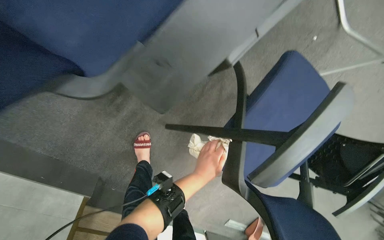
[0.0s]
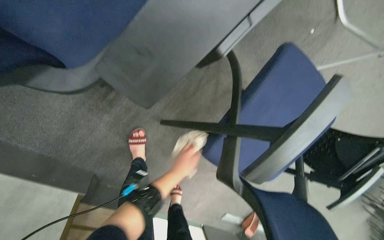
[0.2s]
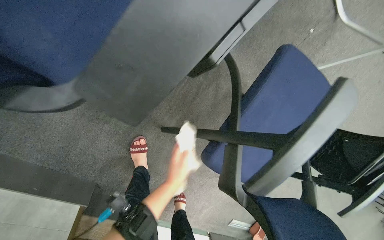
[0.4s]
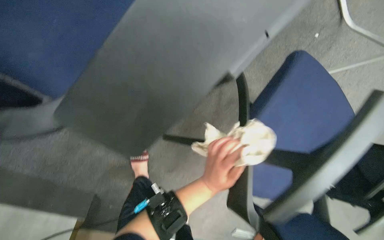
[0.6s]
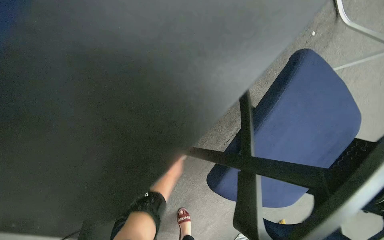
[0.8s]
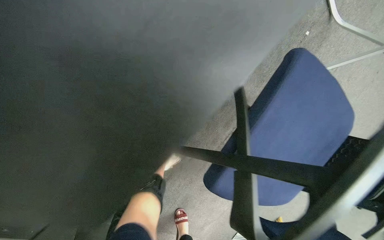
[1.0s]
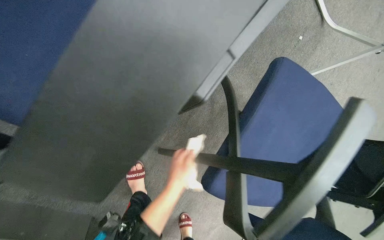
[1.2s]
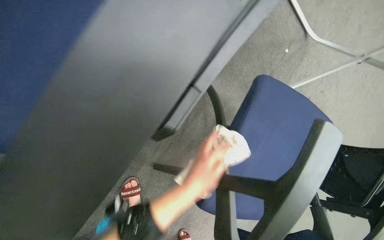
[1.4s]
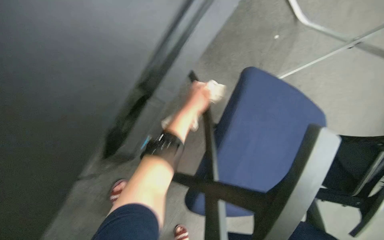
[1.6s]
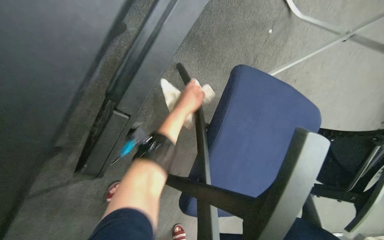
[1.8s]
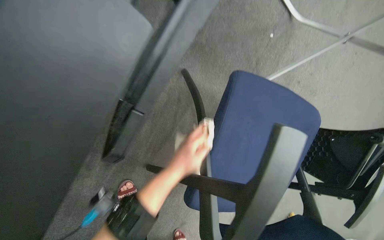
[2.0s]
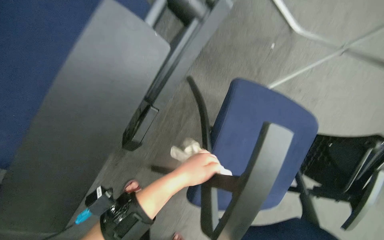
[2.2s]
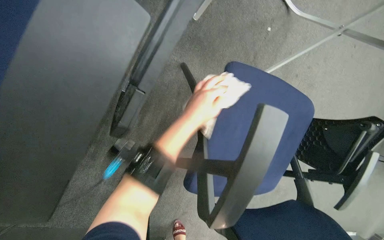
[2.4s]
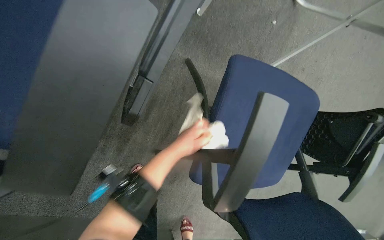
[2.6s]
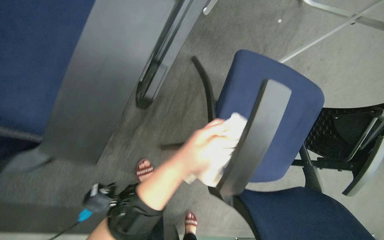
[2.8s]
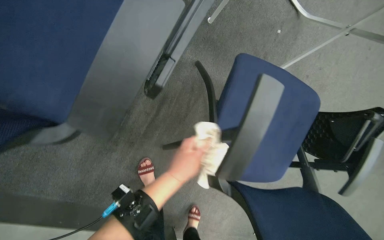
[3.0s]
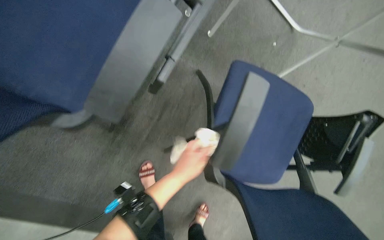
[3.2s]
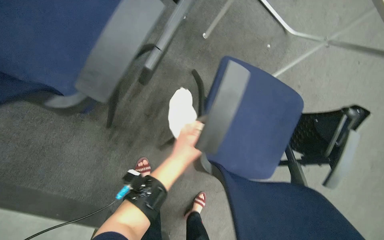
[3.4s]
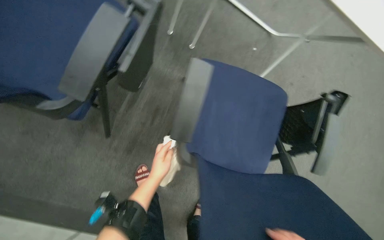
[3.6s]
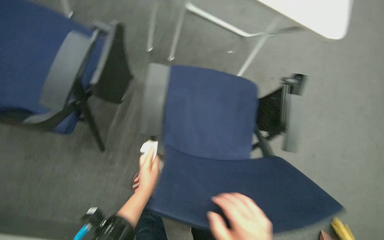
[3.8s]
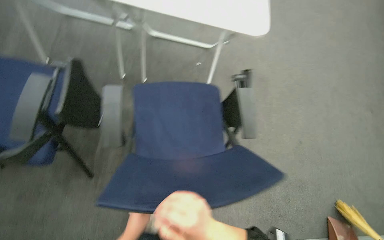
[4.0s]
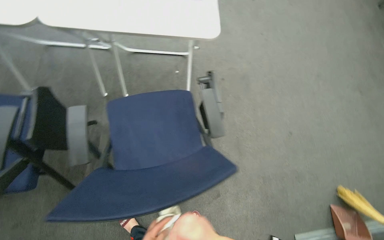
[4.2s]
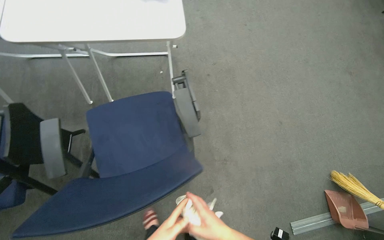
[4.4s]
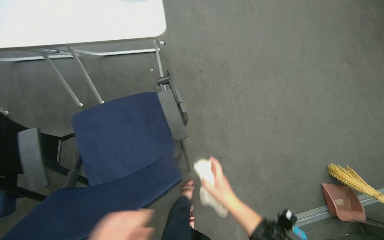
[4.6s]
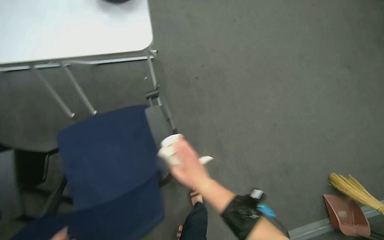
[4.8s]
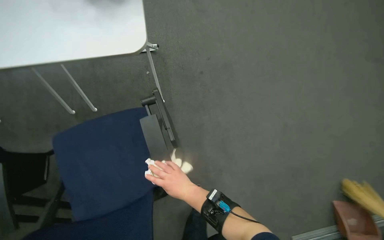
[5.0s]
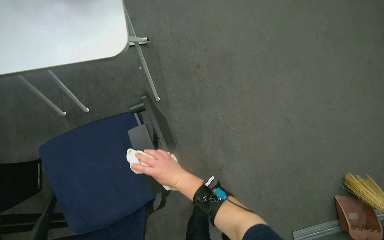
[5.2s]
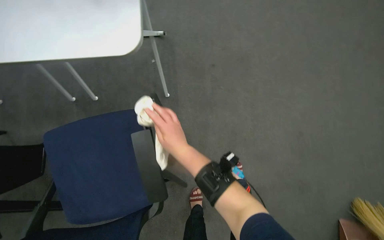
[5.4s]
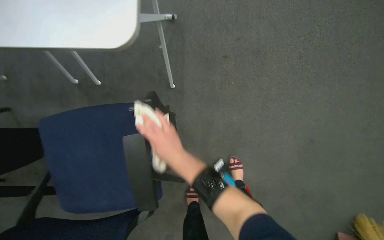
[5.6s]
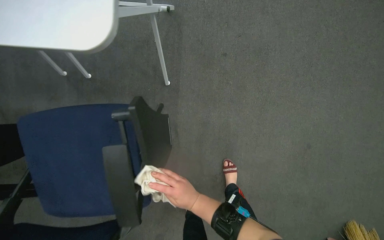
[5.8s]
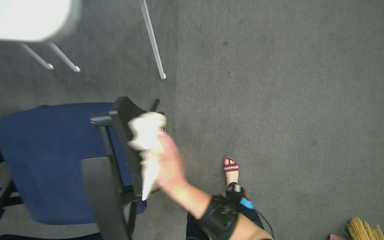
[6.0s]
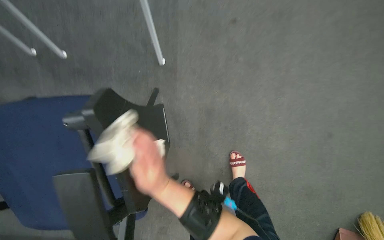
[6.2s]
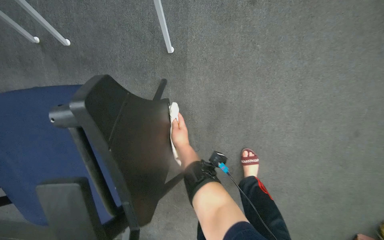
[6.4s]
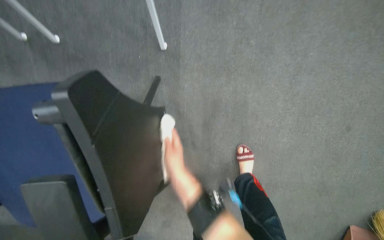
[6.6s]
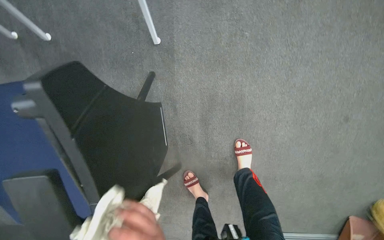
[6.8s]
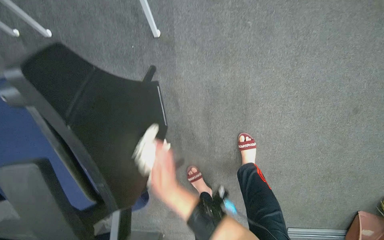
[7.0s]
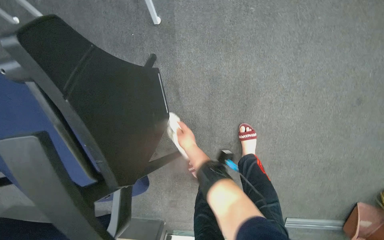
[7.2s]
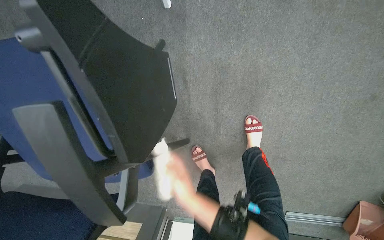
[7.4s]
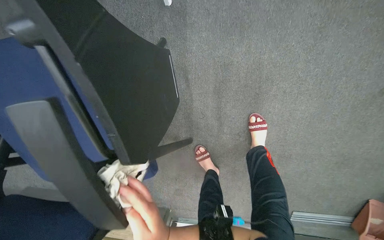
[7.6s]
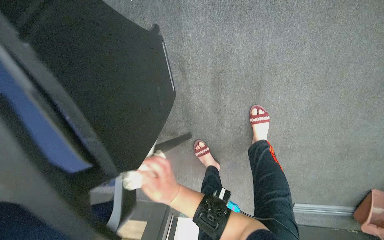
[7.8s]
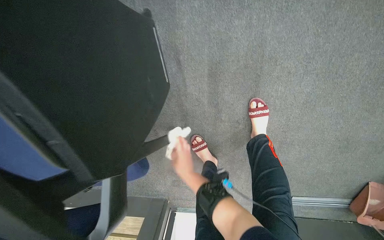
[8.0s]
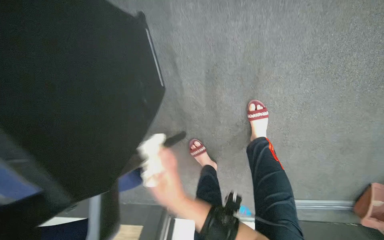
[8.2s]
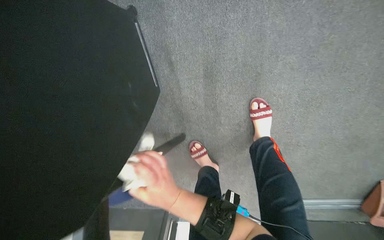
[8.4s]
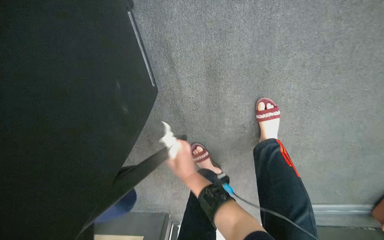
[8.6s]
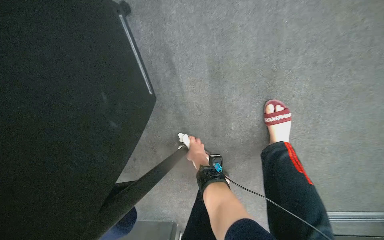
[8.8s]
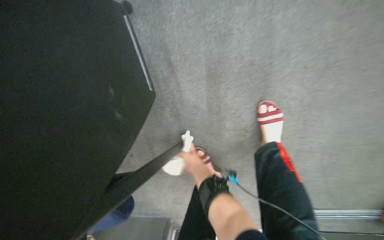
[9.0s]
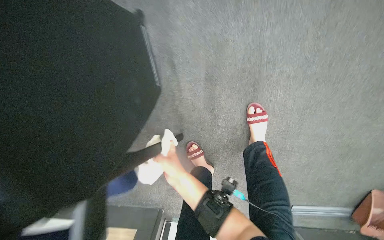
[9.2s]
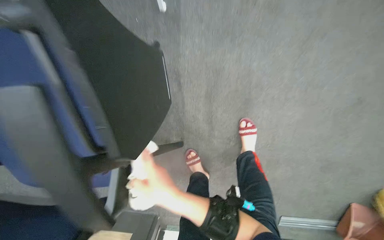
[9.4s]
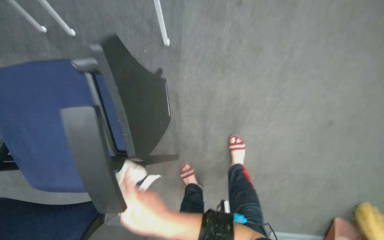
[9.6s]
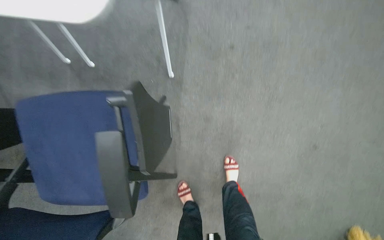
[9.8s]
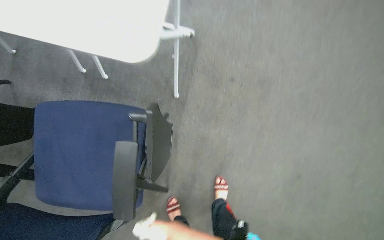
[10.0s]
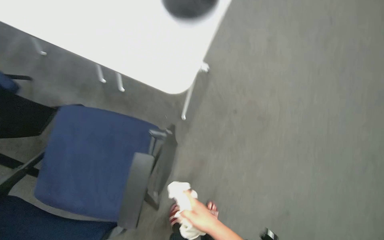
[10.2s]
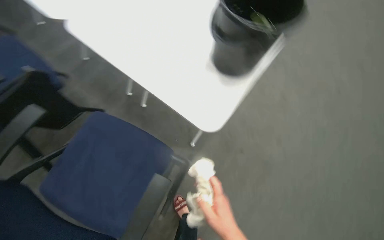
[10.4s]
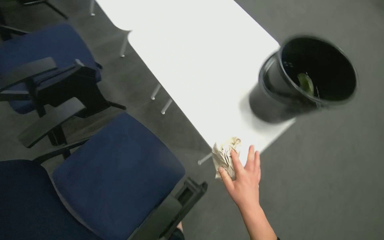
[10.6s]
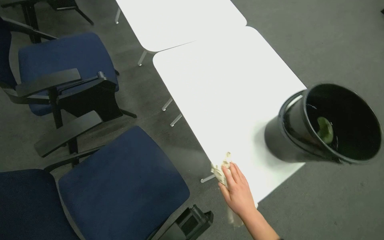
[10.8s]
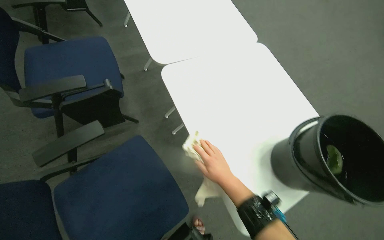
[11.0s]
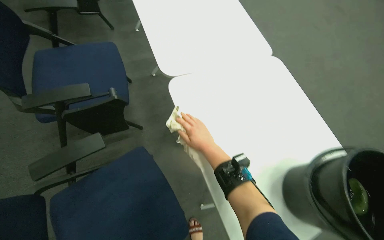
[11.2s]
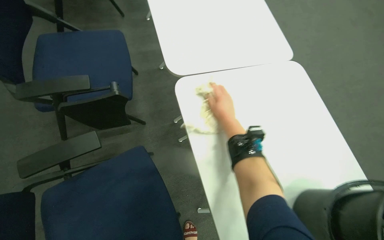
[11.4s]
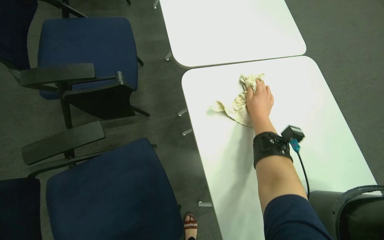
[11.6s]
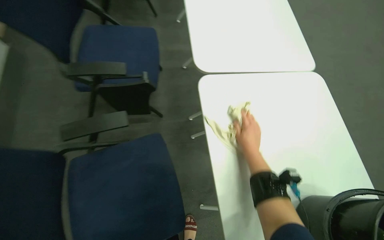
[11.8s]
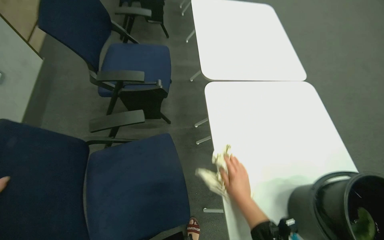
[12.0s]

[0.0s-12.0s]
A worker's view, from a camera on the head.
Job: wiping surfaces.
The whole recording: Wiping conference room tables and chairs. The worker wipes down tables and chairs in the conference room, periodically rinsing the cloth.
0.0s to 1.6s: The left hand shifts roughly 30 cm up the picture.
1.6s to 3.0s: The left hand swings up and down the picture, approximately 20 cm each way, with 2 reversals.
3.0s to 4.4s: The camera is carried about 80 cm. The view tilts roughly 20 degrees upward. Everything in view rotates about 40 degrees counterclockwise.
4.4s to 6.0s: The camera travels approximately 60 cm. The view tilts about 20 degrees downward.
6.0s to 7.6s: The view tips downward by about 15 degrees. The right hand goes up and down the picture, roughly 25 cm each way, reversing 3 times.
7.6s to 9.0s: The right hand goes nearer and farther, approximately 25 cm each way, reversing 3 times.
9.0s to 10.4s: The head travels roughly 70 cm. The camera pitches upward, by some 45 degrees. Everything in view rotates some 40 degrees clockwise.
10.4s to 12.0s: The head turns to the left by some 45 degrees. The view tilts some 15 degrees upward.

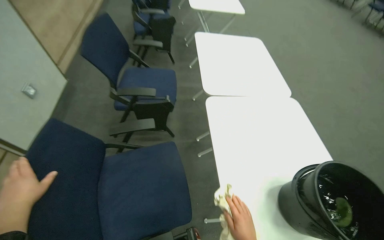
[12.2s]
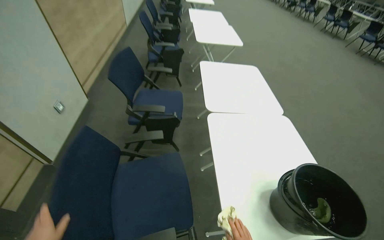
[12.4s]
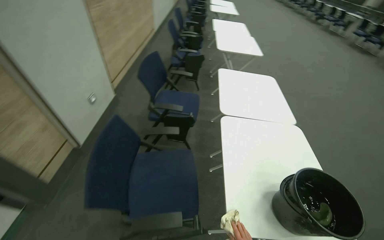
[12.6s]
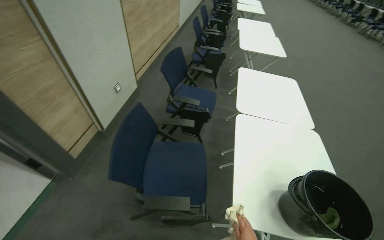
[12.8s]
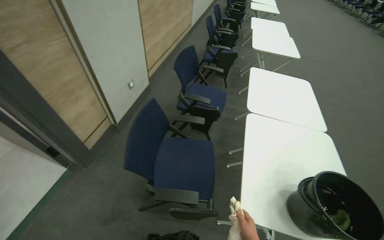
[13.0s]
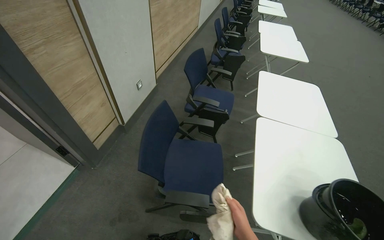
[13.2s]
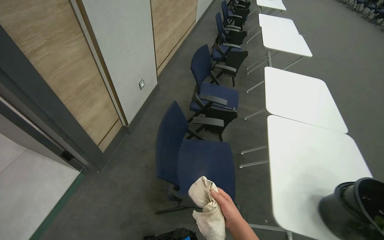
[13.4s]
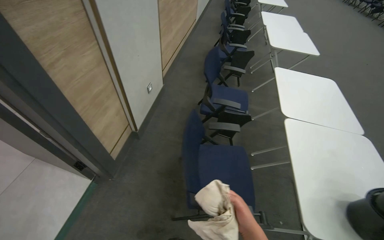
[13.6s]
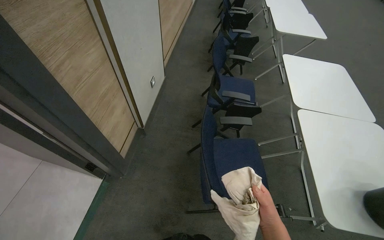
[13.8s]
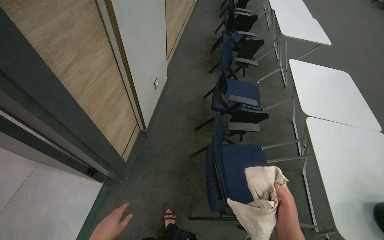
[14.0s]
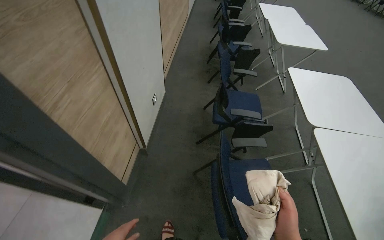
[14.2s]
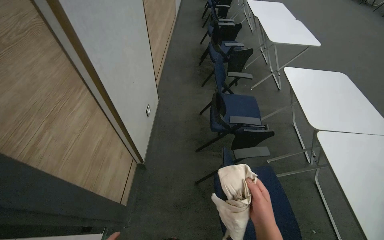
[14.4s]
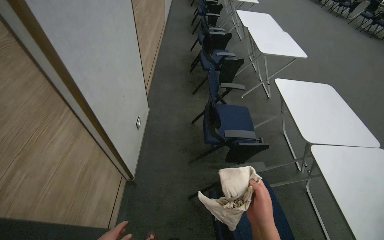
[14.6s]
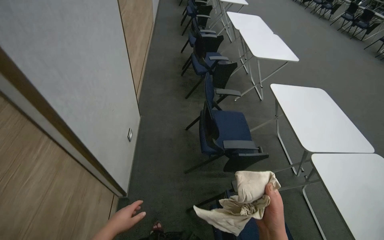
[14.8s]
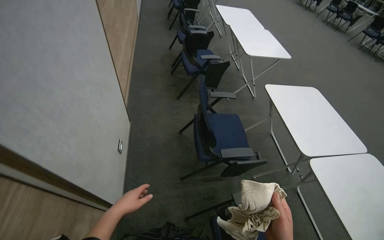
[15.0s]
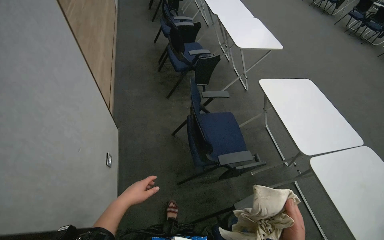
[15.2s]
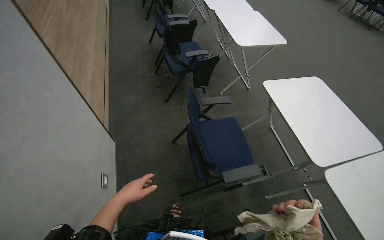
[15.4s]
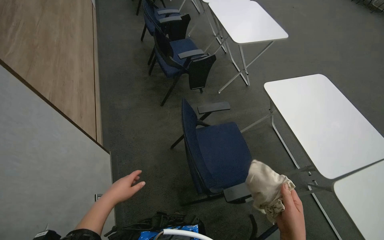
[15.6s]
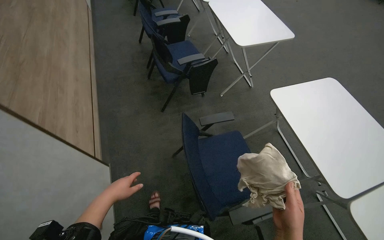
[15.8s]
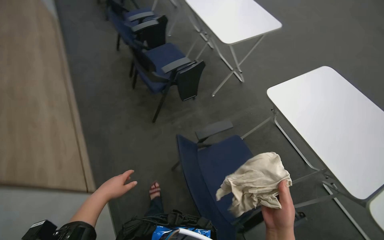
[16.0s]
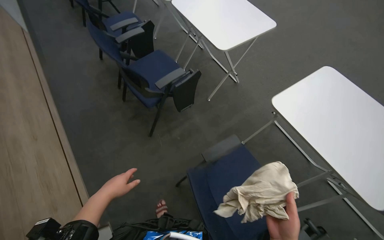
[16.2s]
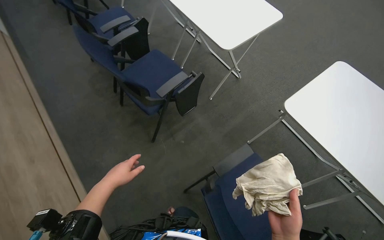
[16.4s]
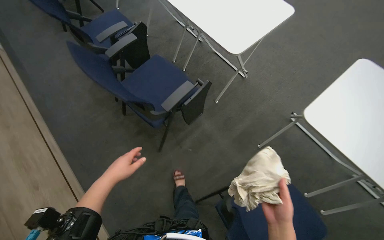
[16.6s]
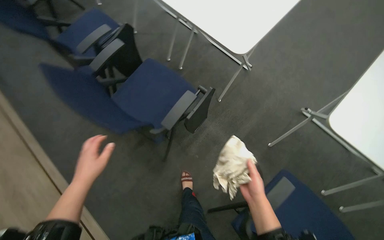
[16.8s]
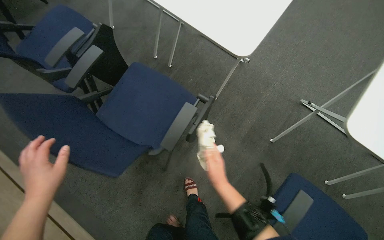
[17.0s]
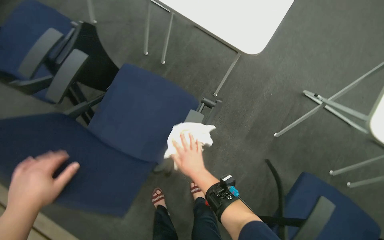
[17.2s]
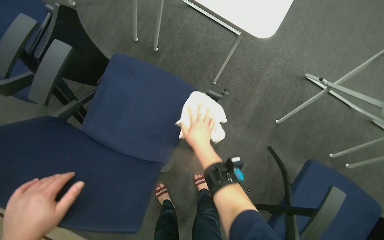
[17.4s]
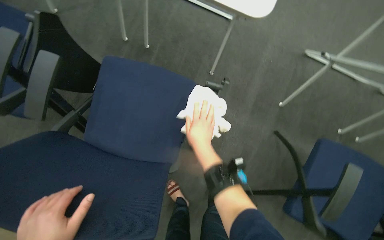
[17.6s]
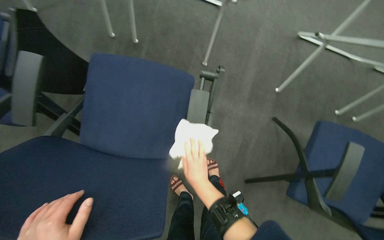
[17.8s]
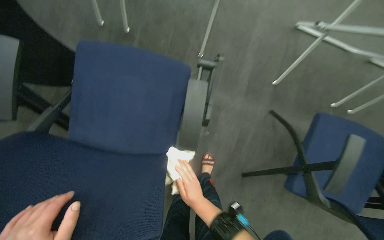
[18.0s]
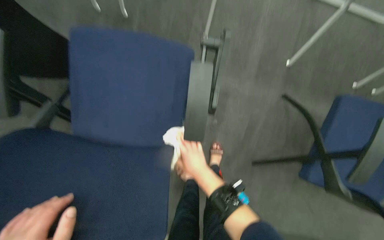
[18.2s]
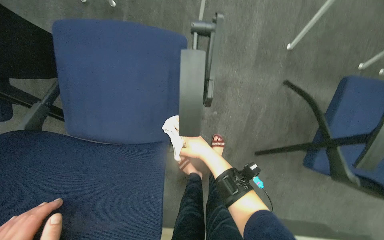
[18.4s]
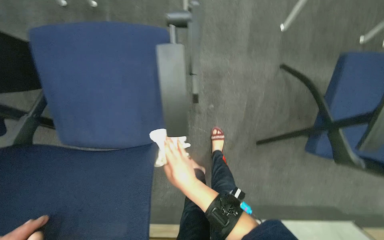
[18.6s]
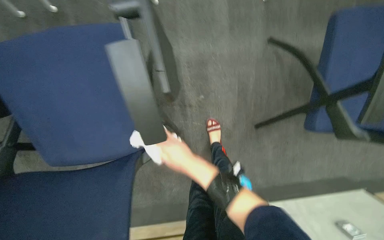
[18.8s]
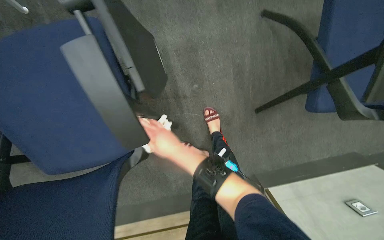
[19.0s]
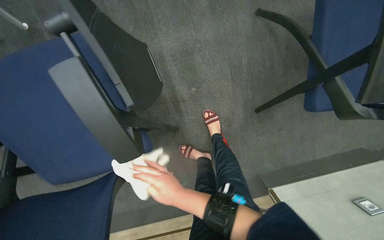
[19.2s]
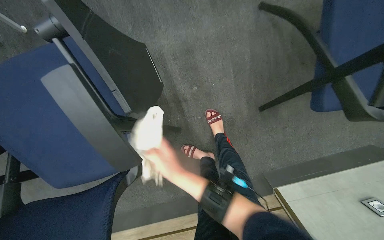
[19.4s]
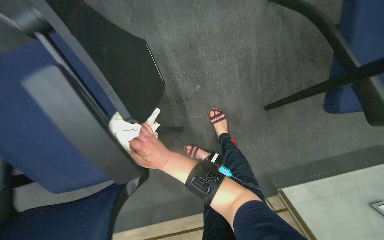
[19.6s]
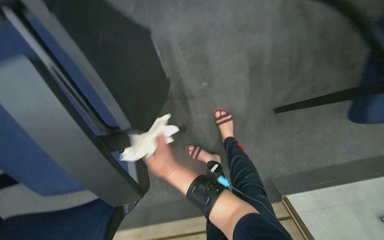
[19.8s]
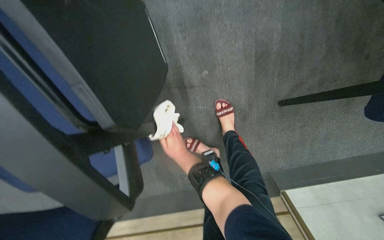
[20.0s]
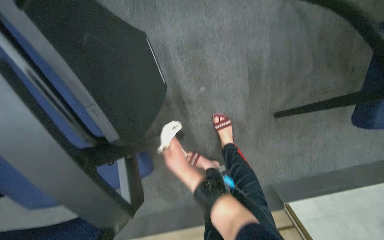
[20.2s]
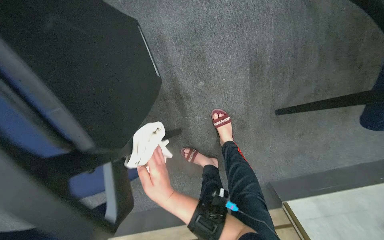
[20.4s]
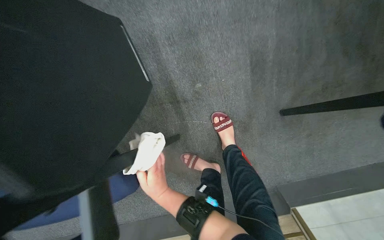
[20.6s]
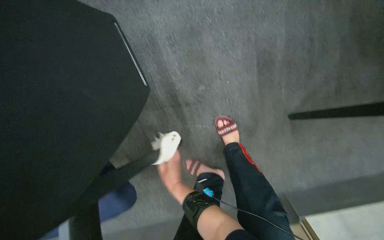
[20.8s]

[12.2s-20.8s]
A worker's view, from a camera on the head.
Job: wiping surfaces.
The whole recording: Wiping conference room tables and chairs. The worker wipes down tables and chairs in the conference room, periodically rinsing the cloth.
12.2s to 13.6s: The head travels some 50 cm. The wearer's head swings about 20 degrees to the left.
13.6s to 15.0s: The camera is carried roughly 70 cm. The head turns to the right by about 20 degrees.
15.0s to 16.6s: The camera travels roughly 70 cm. Everything in view rotates roughly 35 degrees counterclockwise.
16.6s to 18.0s: The head rotates approximately 35 degrees to the right. The view tips downward by approximately 25 degrees. The right hand travels to the left by about 50 cm, and goes up the picture and returns, roughly 25 cm each way.
18.0s to 19.4s: The wearer looks about 20 degrees further downward. Everything in view rotates roughly 30 degrees counterclockwise. The right hand swings up and down the picture, approximately 20 cm each way, with 3 reversals.
19.4s to 20.8s: The right hand moves nearer and farther over some 15 cm, changing direction 2 times.
